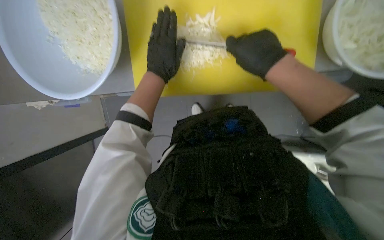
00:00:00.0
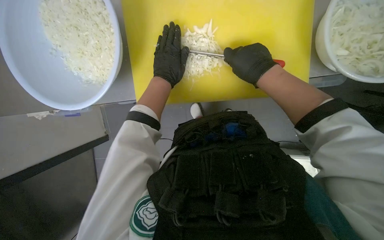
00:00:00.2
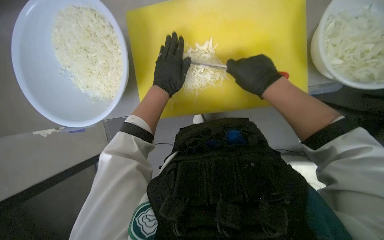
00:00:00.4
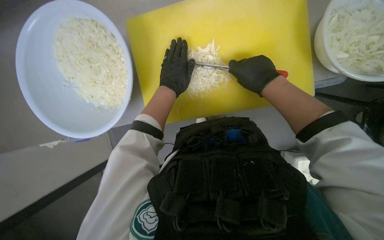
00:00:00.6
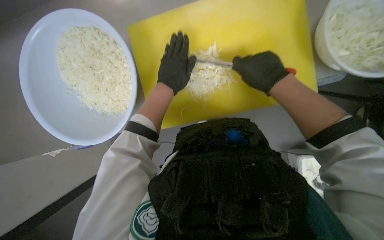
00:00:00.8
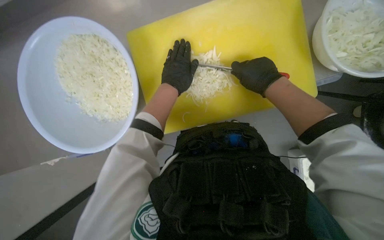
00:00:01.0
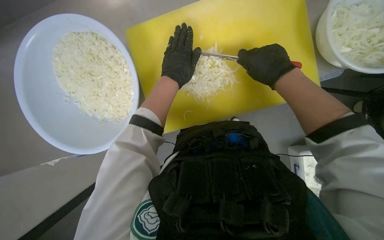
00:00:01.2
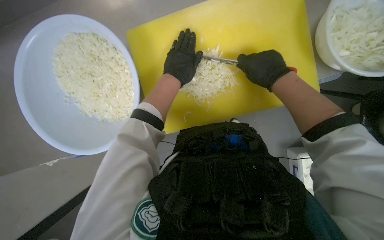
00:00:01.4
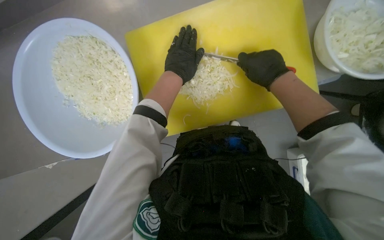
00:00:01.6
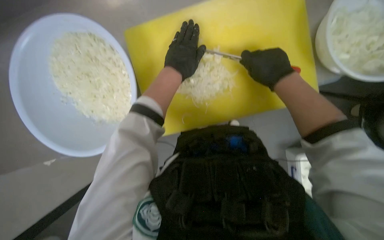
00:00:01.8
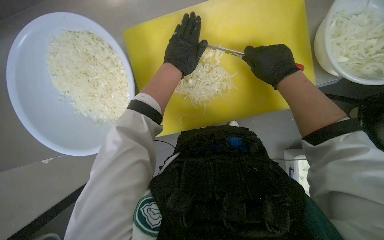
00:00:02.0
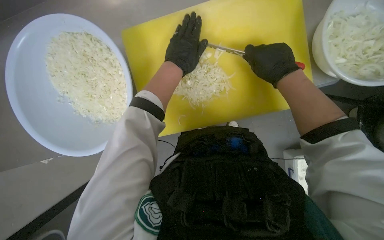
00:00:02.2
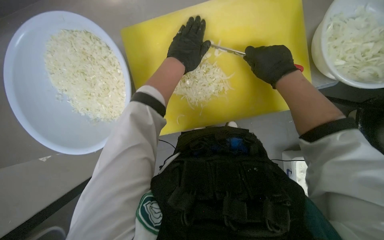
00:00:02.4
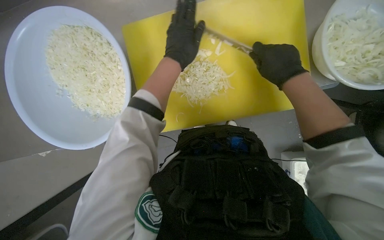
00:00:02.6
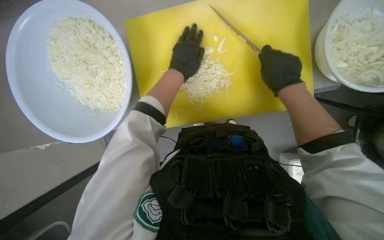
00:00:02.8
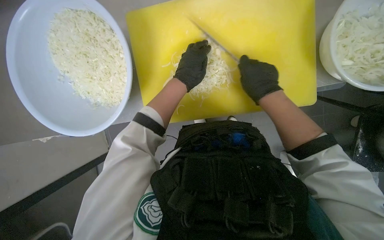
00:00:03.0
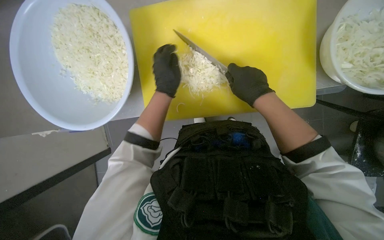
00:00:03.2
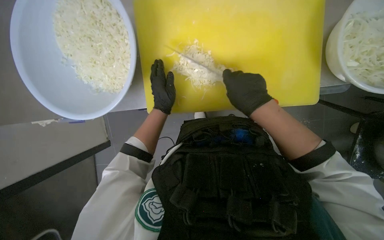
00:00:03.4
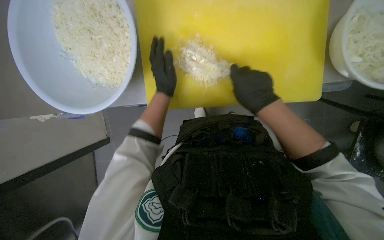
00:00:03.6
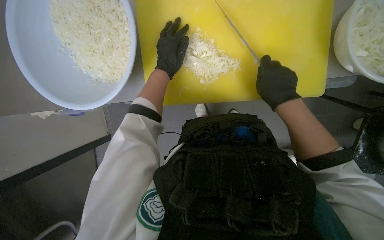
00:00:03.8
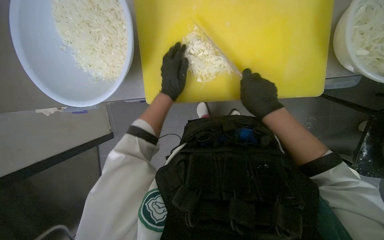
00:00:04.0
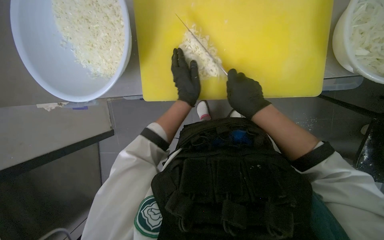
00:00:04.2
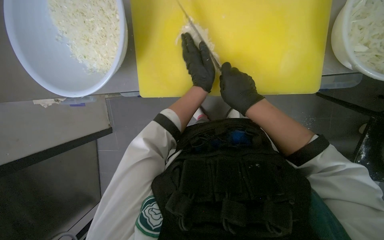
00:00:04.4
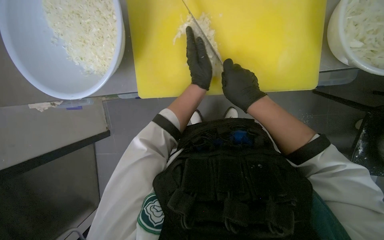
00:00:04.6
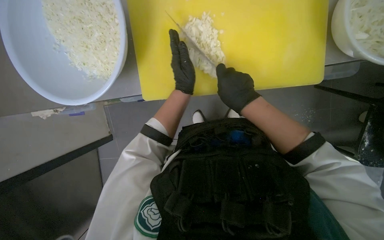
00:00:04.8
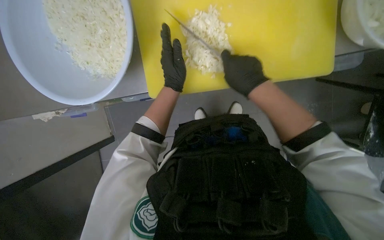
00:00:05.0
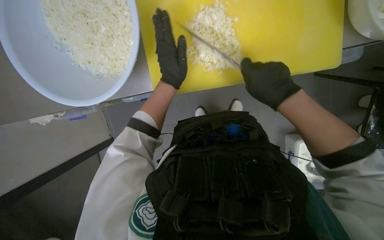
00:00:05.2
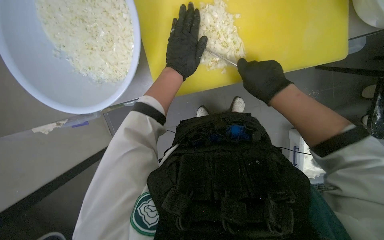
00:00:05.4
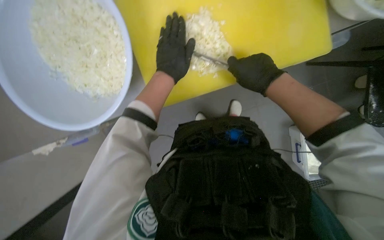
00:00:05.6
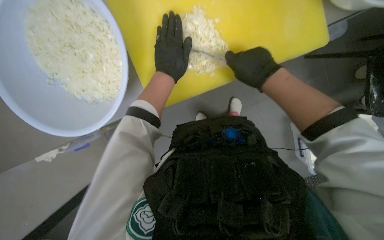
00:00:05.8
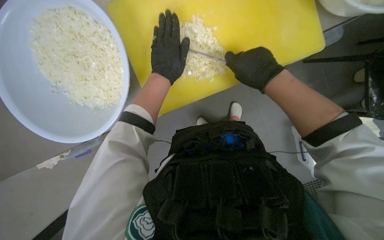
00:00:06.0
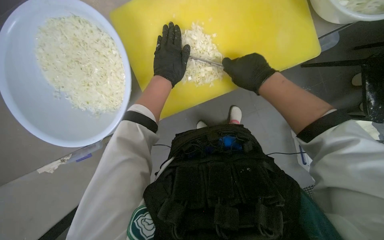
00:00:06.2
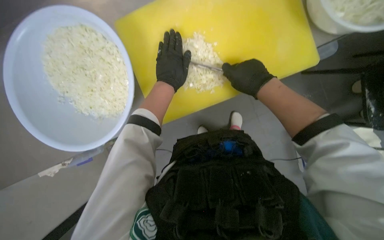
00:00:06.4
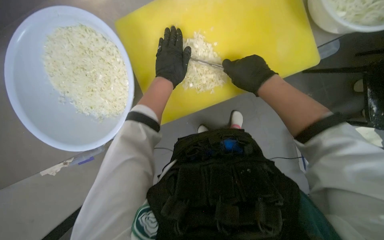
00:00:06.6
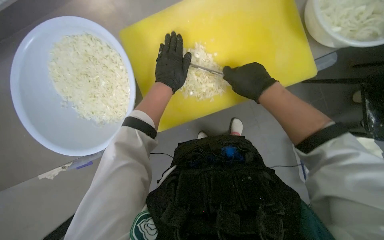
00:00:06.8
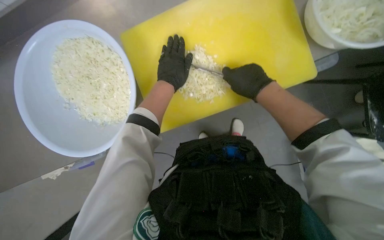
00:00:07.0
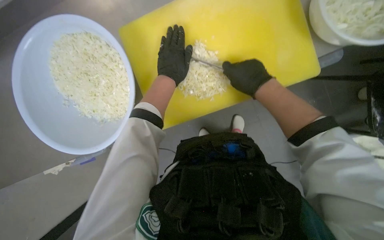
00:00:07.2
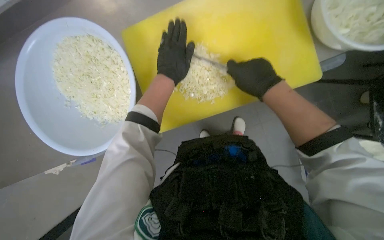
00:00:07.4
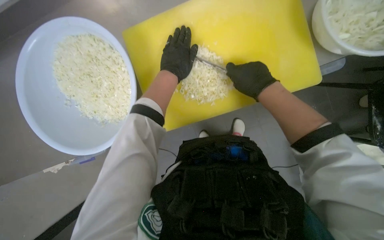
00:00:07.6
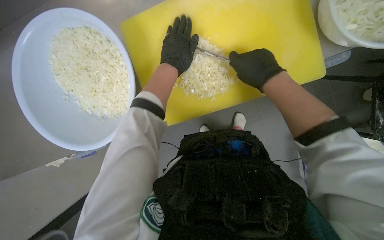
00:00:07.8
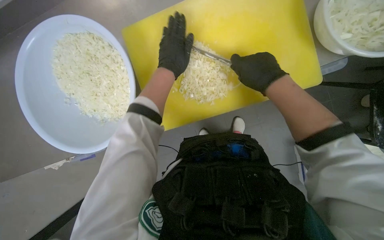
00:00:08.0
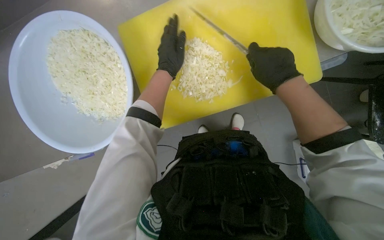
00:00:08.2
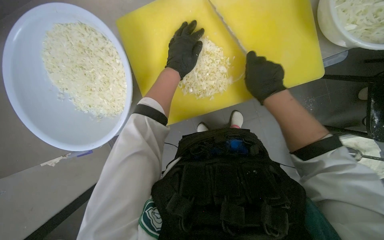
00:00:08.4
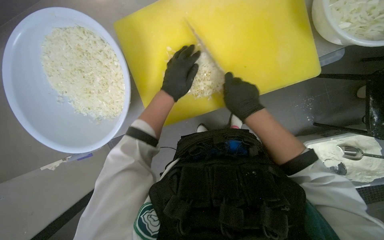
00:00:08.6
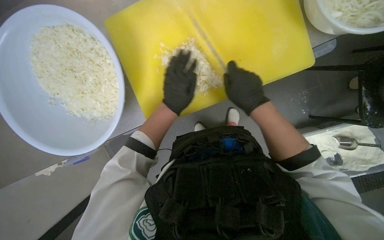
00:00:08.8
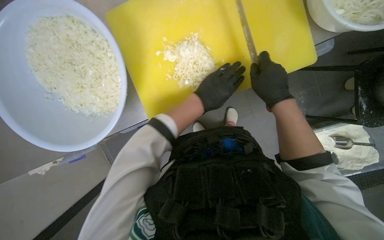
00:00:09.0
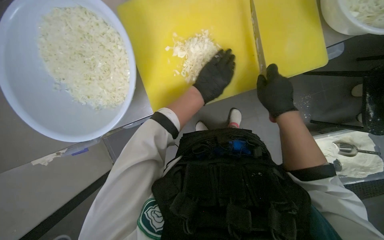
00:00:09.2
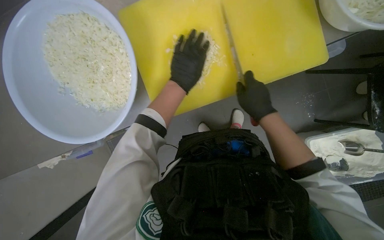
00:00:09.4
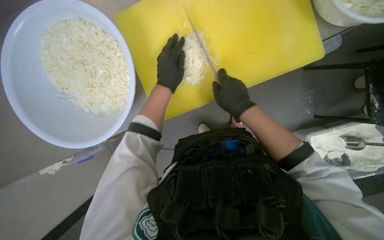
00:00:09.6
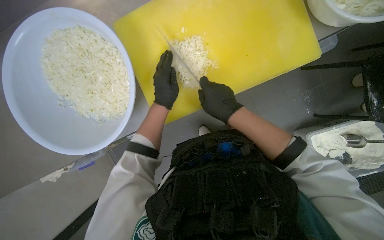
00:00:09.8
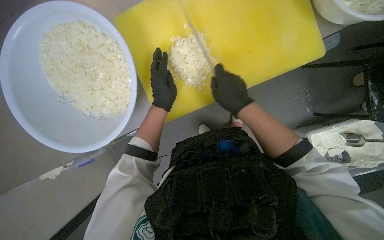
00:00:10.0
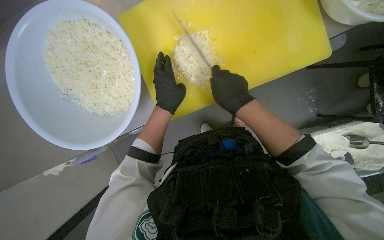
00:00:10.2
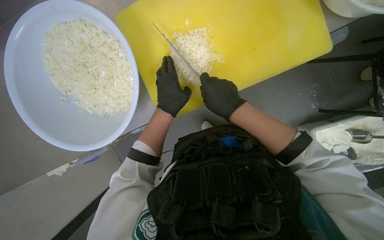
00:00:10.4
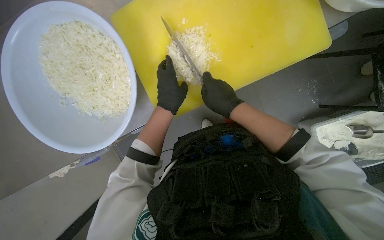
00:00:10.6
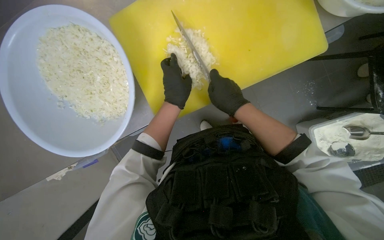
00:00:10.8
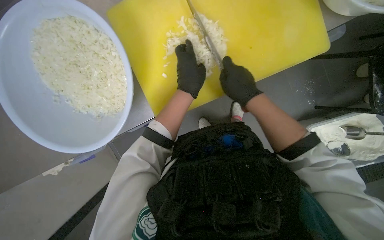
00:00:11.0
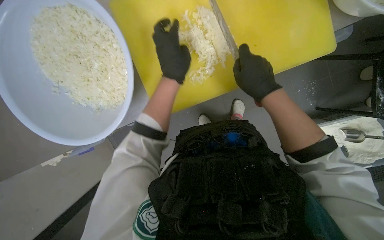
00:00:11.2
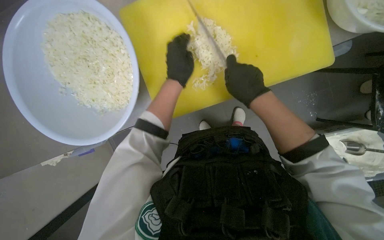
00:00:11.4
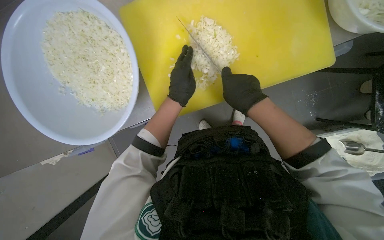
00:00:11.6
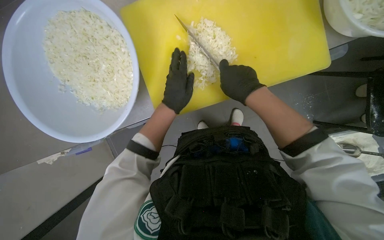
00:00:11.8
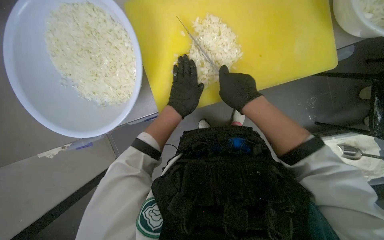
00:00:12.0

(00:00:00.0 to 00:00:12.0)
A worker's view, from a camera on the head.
Job: preparing food.
The whole recording: Chopping onions. The worker chops another piece of onion on the yellow cutting board.
00:00:00.0 - 00:00:01.6: The camera pitches upward, by some 15 degrees. The right hand heads farther from the camera, covering approximately 10 cm.
00:00:01.6 - 00:00:03.0: The hands stay close to where they were, moving slightly.
00:00:03.0 - 00:00:04.4: The left hand is displaced to the right by approximately 10 cm.
00:00:04.4 - 00:00:06.0: The left hand heads to the left, covering about 10 cm.
00:00:06.0 - 00:00:07.6: The hands work in one place, with small movements.
00:00:07.6 - 00:00:09.0: The left hand travels down the picture and to the right by about 15 cm.
00:00:09.0 - 00:00:10.4: Both hands travel together to the left, some 15 cm.

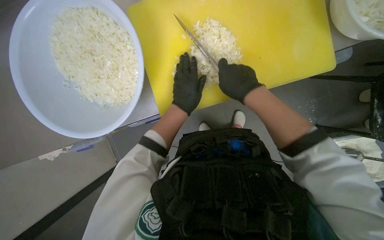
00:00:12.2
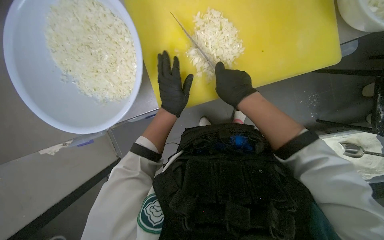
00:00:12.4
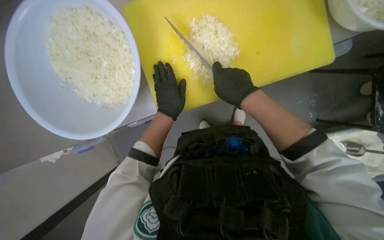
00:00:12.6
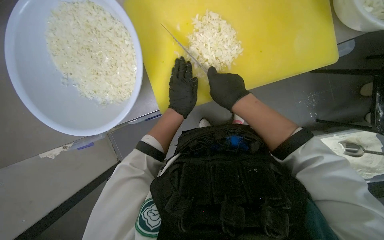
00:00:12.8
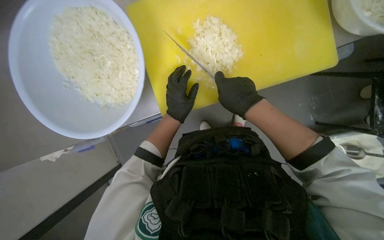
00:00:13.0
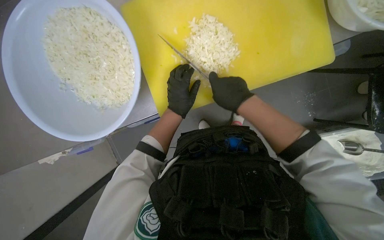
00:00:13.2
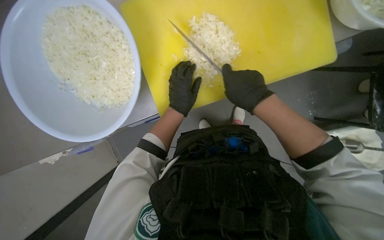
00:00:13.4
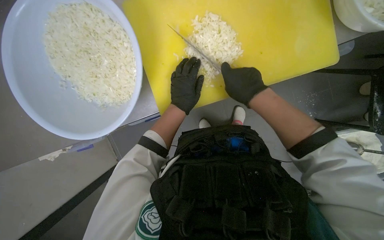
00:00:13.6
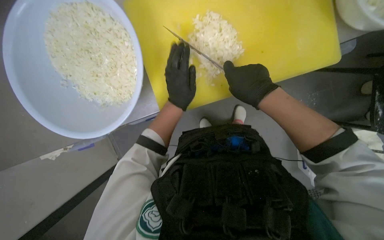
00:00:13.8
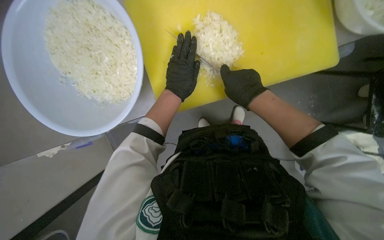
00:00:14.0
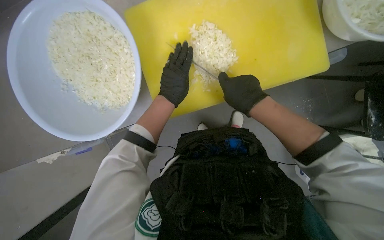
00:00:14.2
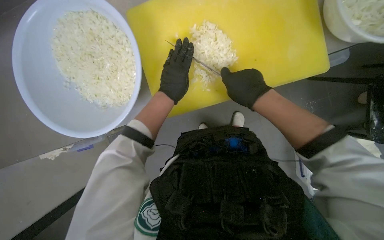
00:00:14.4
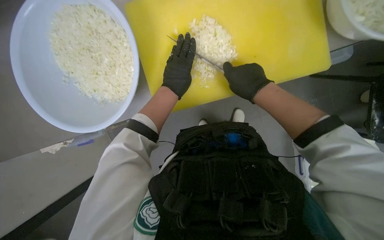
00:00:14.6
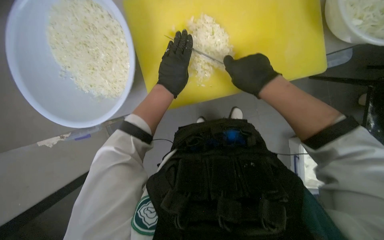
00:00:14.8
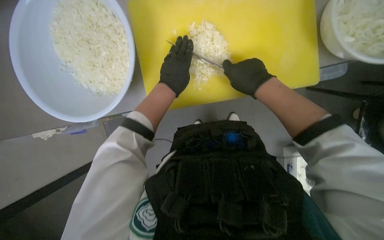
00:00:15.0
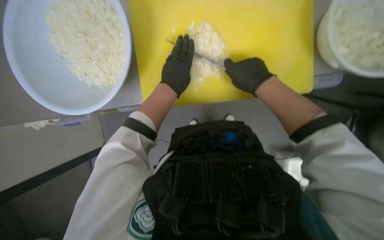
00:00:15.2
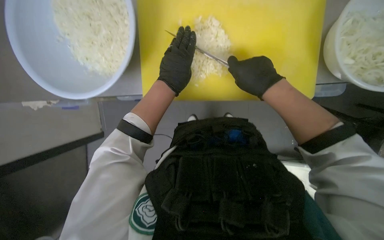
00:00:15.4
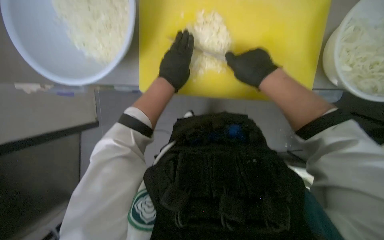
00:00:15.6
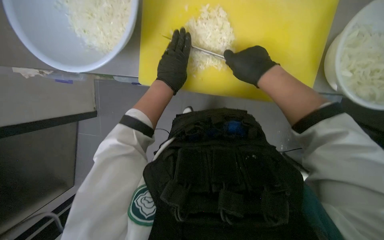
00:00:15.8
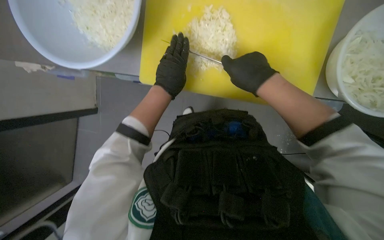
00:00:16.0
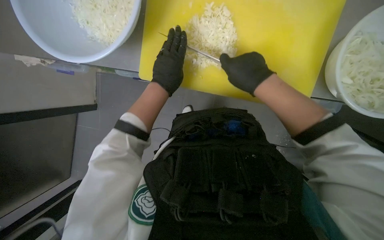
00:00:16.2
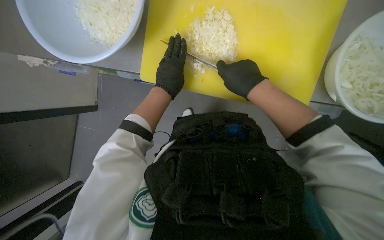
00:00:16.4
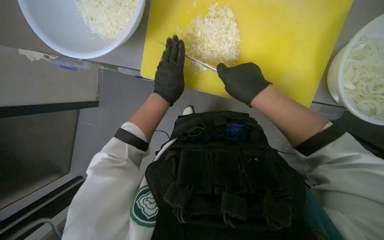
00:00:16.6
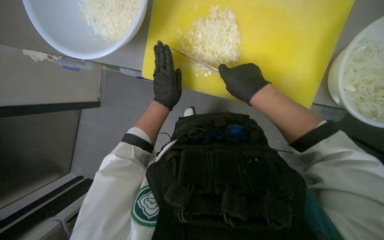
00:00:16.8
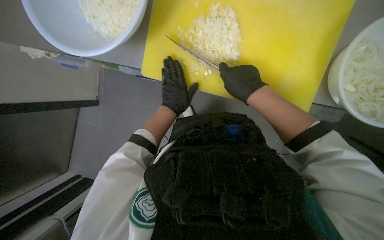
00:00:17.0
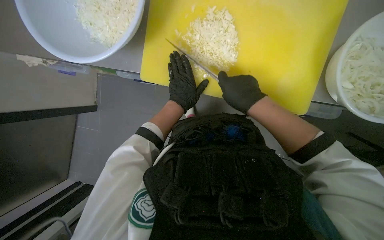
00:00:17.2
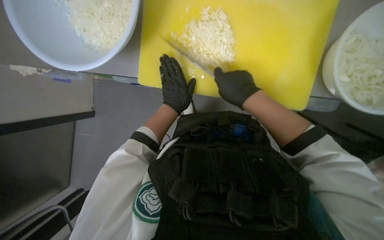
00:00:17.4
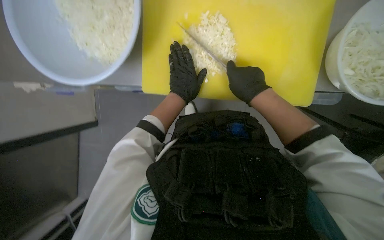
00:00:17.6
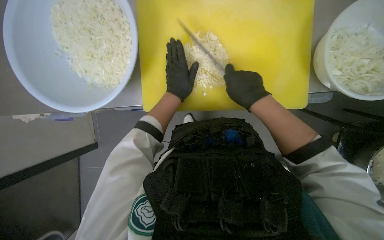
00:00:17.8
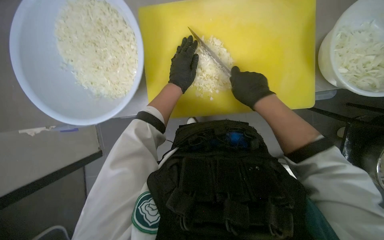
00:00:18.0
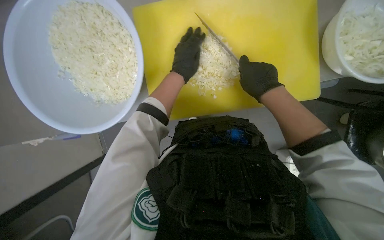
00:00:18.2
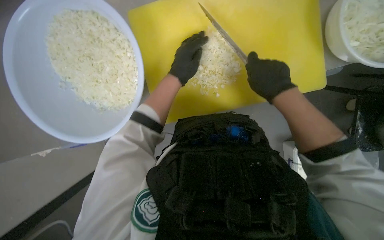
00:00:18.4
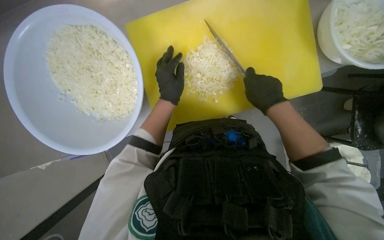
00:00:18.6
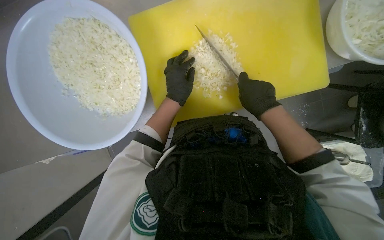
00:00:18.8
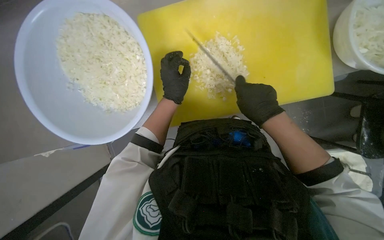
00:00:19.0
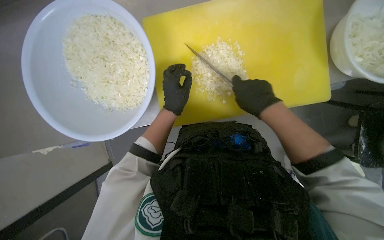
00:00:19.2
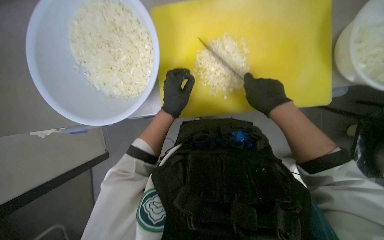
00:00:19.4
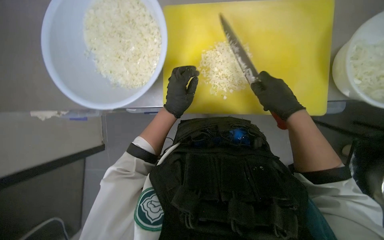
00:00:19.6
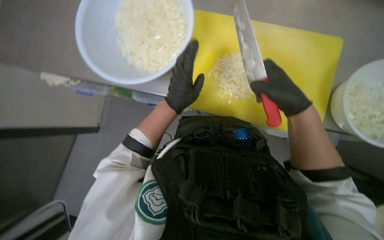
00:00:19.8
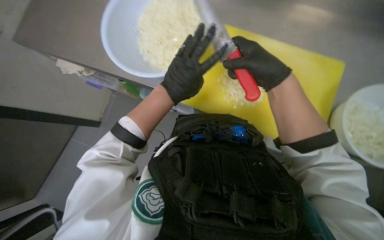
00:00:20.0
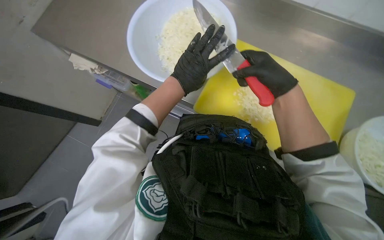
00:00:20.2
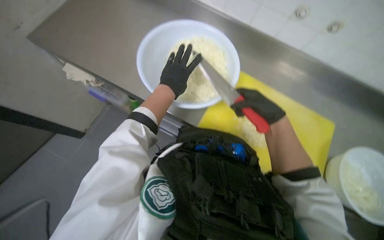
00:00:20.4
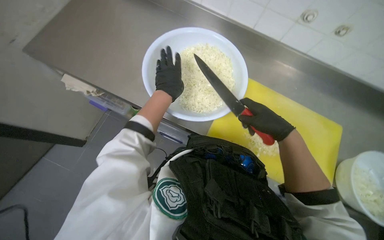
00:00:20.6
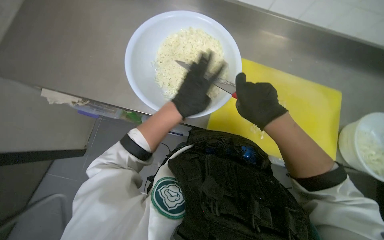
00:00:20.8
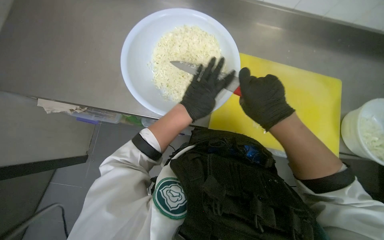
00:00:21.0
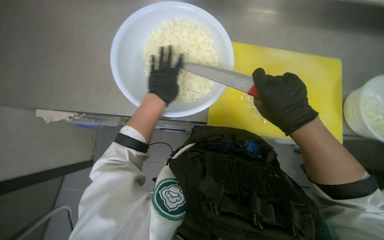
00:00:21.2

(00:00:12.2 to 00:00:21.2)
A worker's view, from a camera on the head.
Job: preparing food.
The whole recording: Chopping onions. The worker chops another piece of onion on the yellow cutting board.
00:00:12.2 - 00:00:13.8: The hands stay close to where they were, moving slightly.
00:00:13.8 - 00:00:15.2: The hands are busy where they are.
00:00:16.6 - 00:00:18.2: The left hand heads up the picture, covering roughly 15 cm.
00:00:19.8 - 00:00:21.2: The view tilts about 20 degrees upward.
